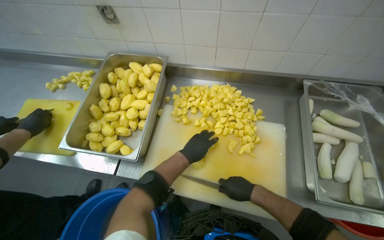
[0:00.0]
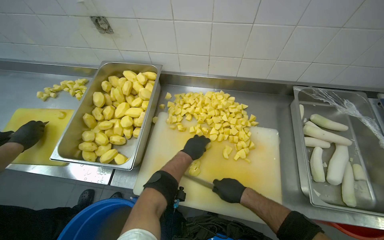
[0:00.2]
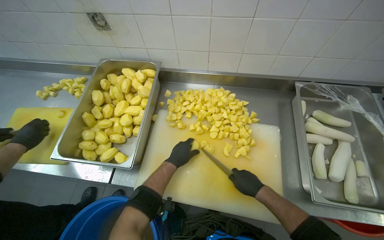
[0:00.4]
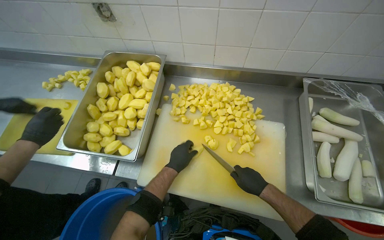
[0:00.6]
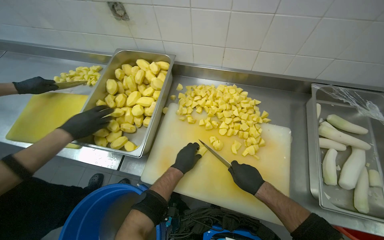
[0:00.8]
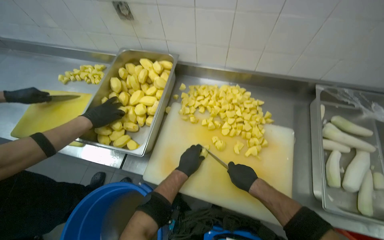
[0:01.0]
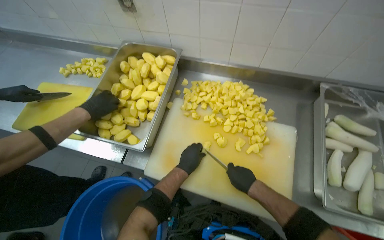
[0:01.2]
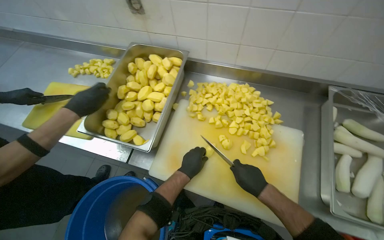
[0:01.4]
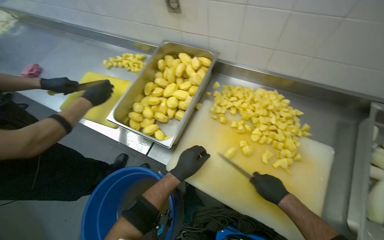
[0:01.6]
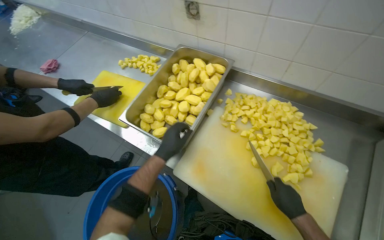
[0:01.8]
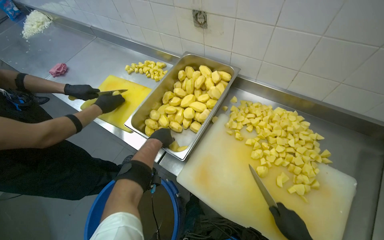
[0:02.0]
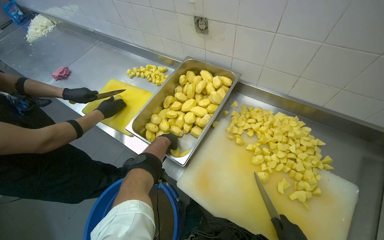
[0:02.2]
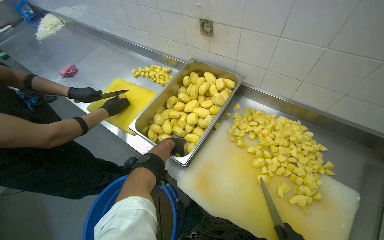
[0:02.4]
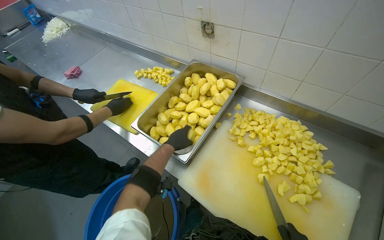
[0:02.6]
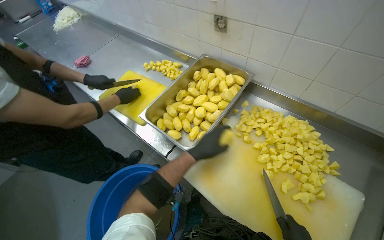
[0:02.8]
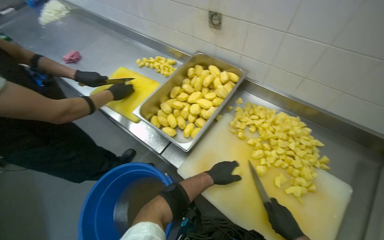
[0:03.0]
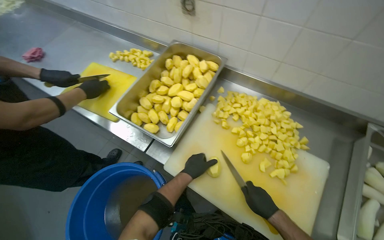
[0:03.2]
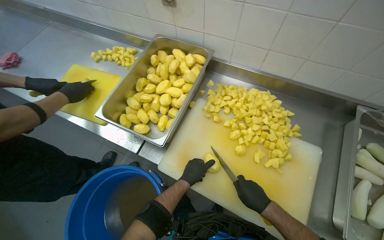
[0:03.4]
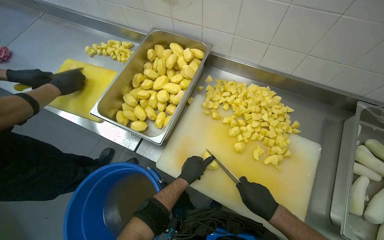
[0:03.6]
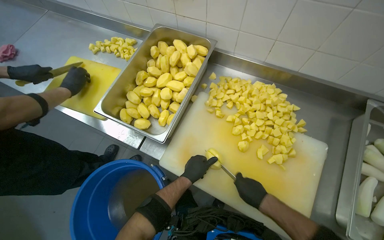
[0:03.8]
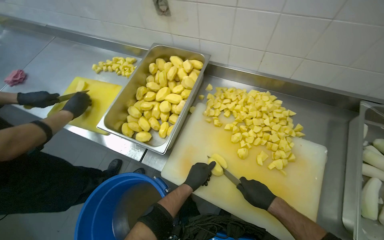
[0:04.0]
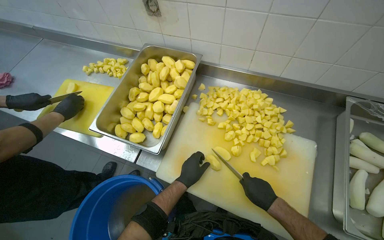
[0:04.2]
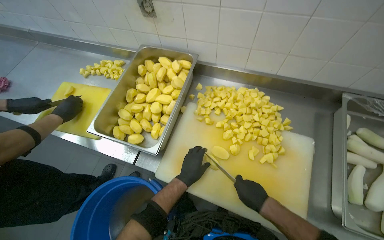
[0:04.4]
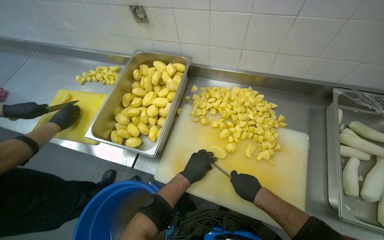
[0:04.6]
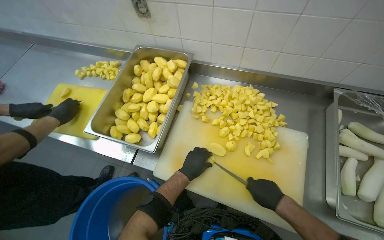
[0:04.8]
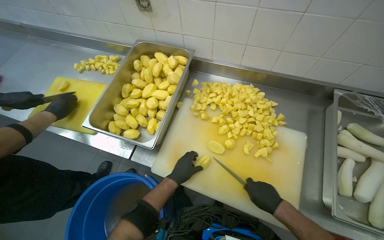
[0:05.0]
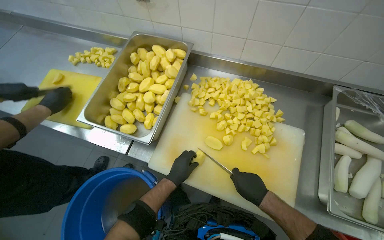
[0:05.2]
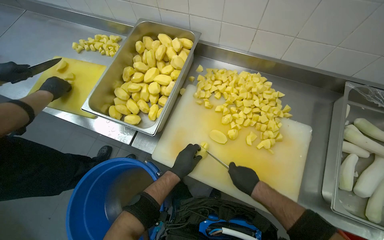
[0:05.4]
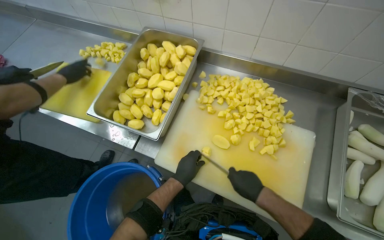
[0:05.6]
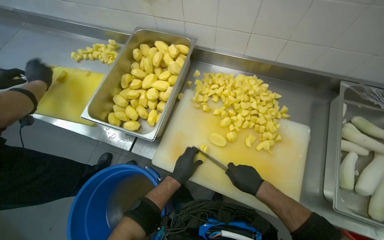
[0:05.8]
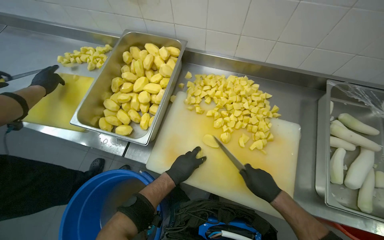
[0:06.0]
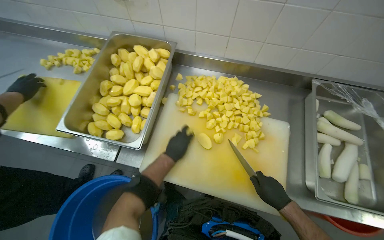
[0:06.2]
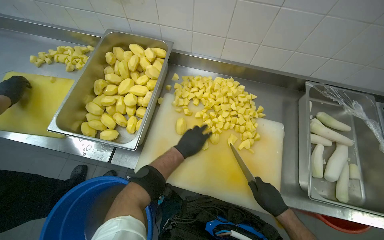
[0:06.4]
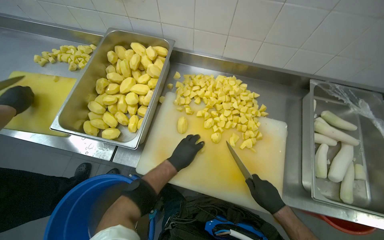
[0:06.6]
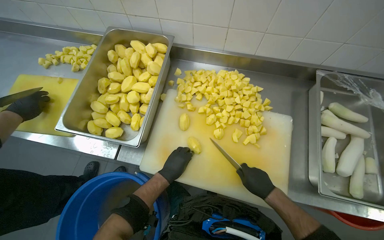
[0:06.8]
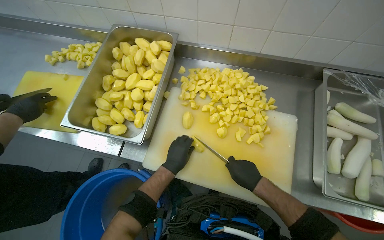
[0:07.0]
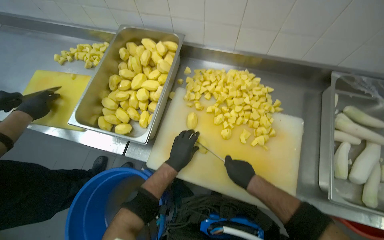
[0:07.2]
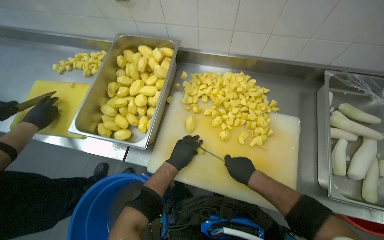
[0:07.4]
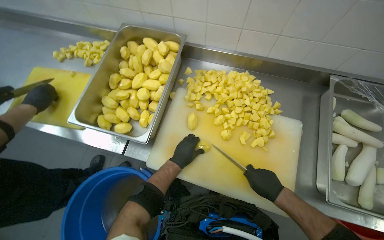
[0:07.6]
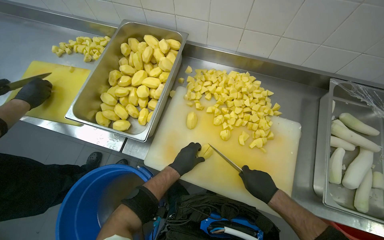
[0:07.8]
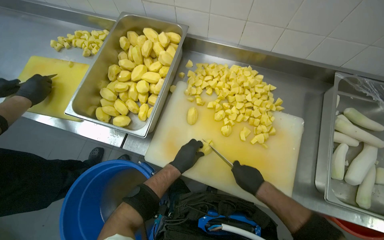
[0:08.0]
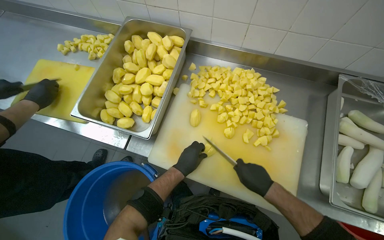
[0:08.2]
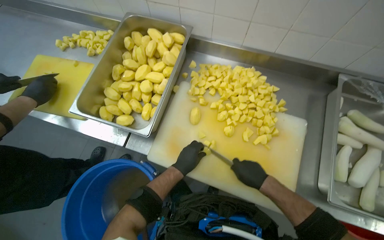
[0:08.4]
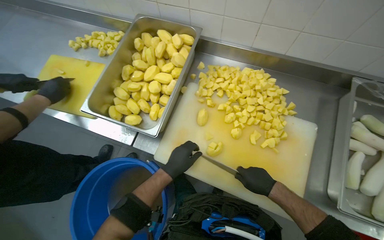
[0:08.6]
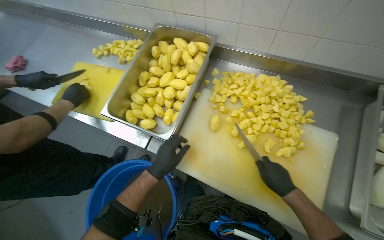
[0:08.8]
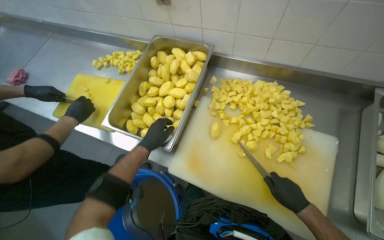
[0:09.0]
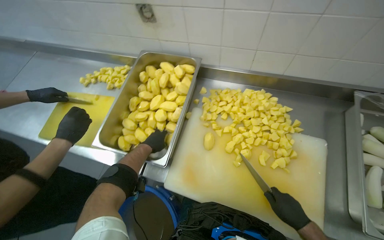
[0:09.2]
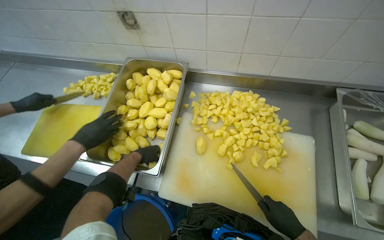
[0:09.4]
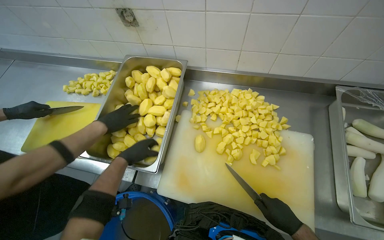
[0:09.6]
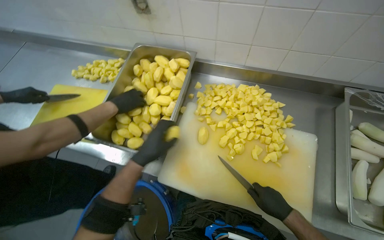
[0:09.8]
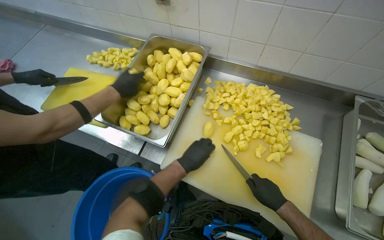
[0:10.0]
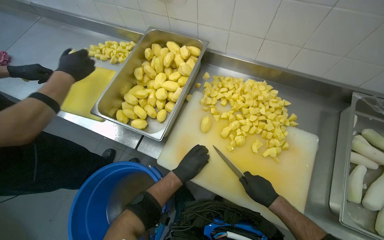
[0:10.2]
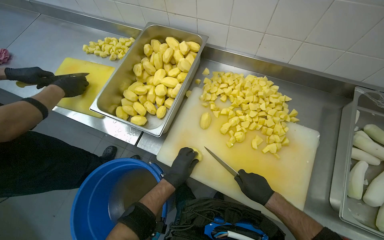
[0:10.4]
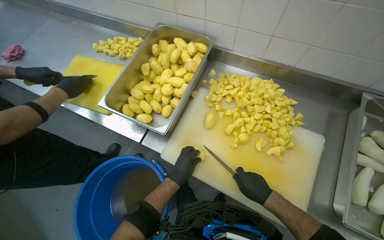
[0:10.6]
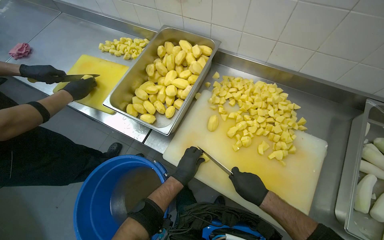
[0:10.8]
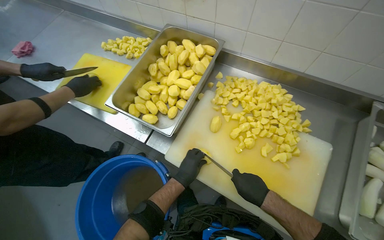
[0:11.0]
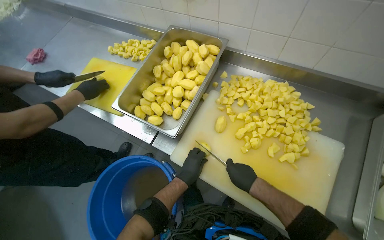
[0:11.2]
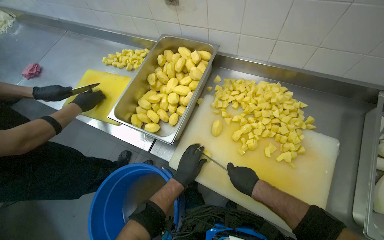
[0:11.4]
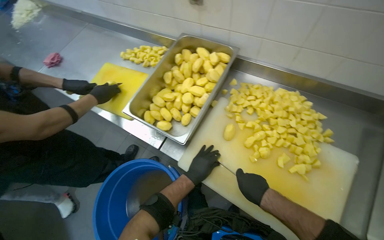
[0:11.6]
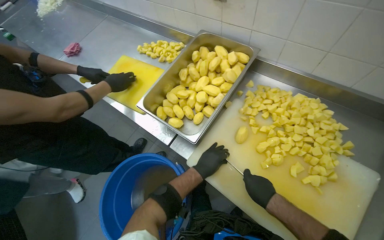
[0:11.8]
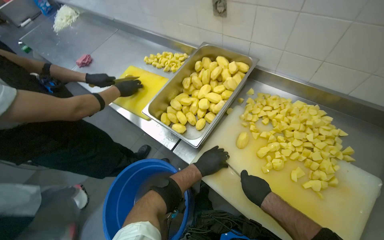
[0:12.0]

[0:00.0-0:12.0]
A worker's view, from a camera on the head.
Job: preparing food.
The whole recording: Cutting potatoes into pieces. The worker cuts peeled potatoes into smaller pieces on a cutting board.
0.0 to 1.6 s: The left hand heads down the picture, covering roughly 10 cm.
4.4 to 6.0 s: The hands are busy where they are.
6.0 to 7.6 s: The right hand reaches roughly 5 cm to the left, then returns.
7.6 to 9.0 s: The left hand heads to the left and up the picture, covering some 20 cm.
9.0 to 10.4 s: The left hand heads down the picture and to the right, covering roughly 25 cm.
10.4 to 12.0 s: The wearer looks roughly 15 degrees further to the left.

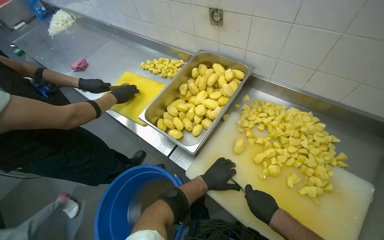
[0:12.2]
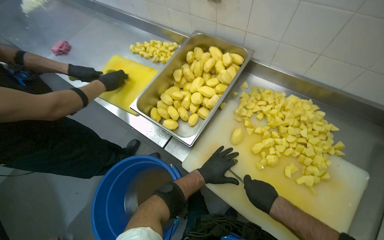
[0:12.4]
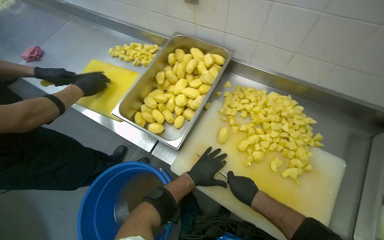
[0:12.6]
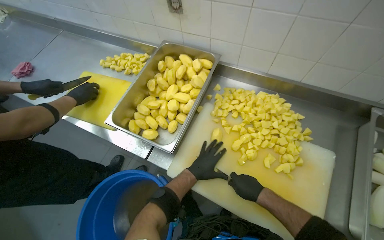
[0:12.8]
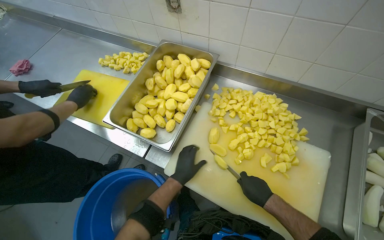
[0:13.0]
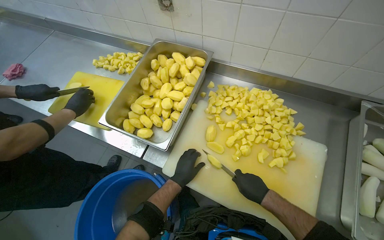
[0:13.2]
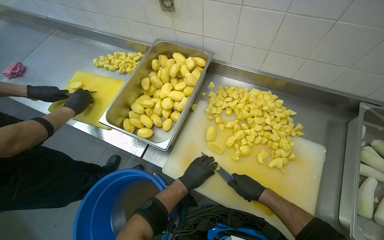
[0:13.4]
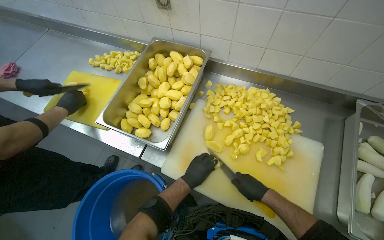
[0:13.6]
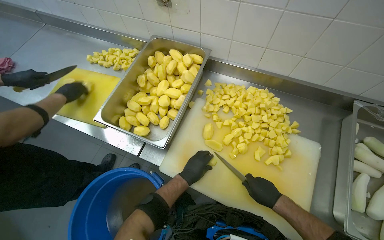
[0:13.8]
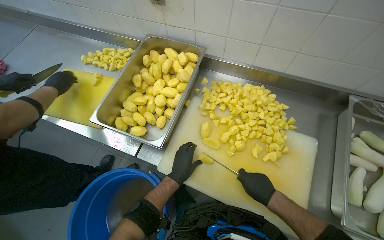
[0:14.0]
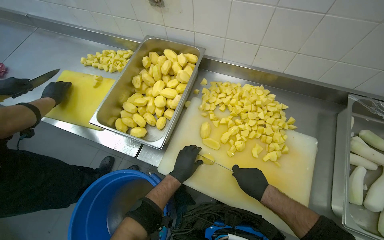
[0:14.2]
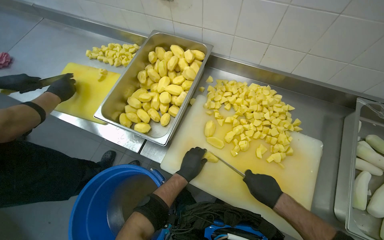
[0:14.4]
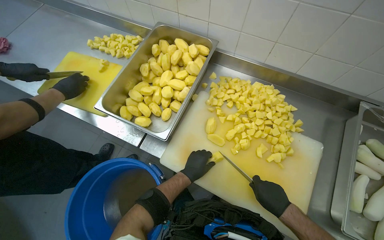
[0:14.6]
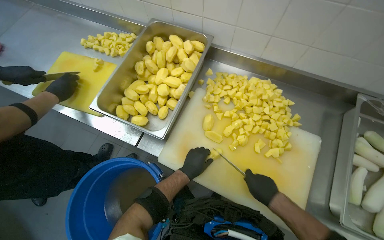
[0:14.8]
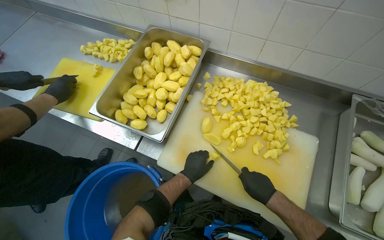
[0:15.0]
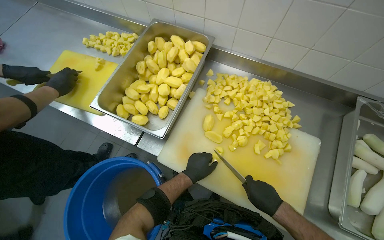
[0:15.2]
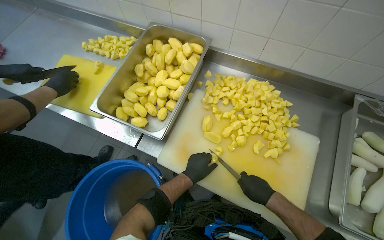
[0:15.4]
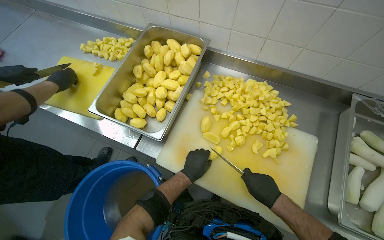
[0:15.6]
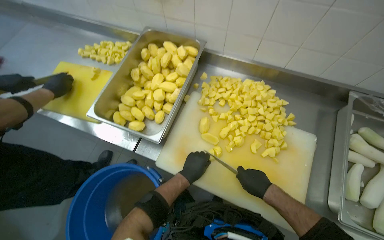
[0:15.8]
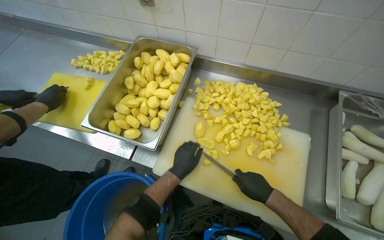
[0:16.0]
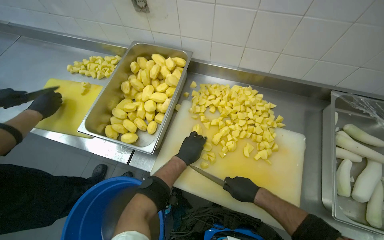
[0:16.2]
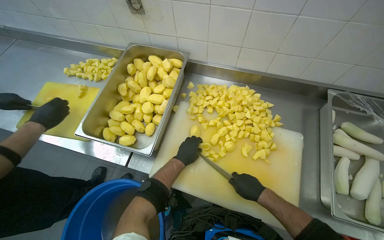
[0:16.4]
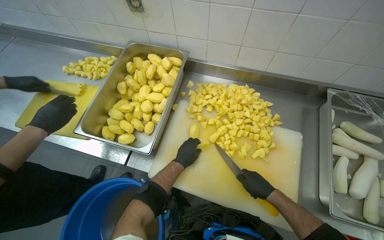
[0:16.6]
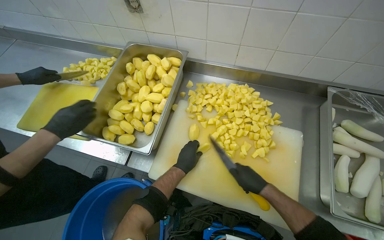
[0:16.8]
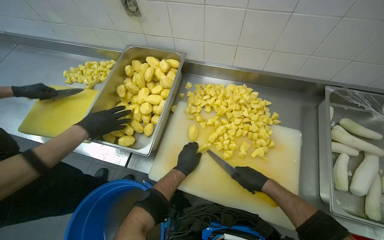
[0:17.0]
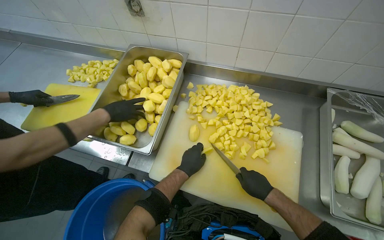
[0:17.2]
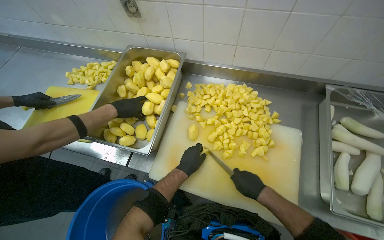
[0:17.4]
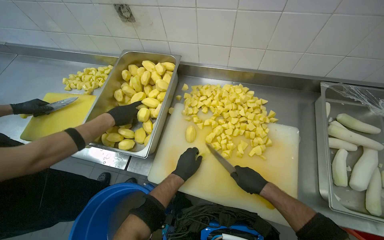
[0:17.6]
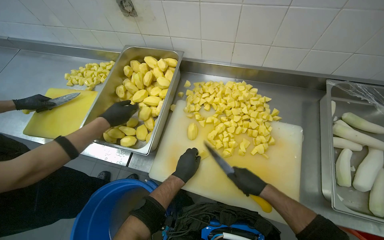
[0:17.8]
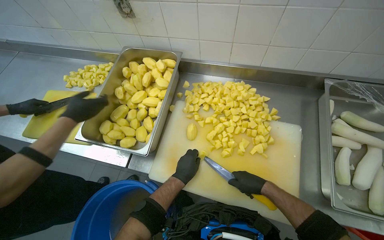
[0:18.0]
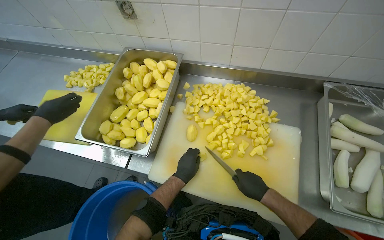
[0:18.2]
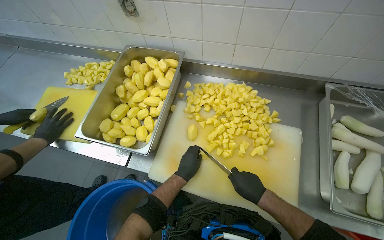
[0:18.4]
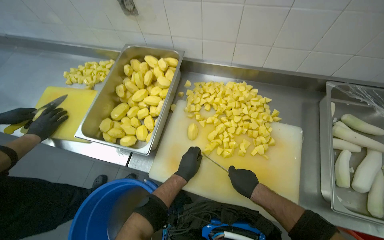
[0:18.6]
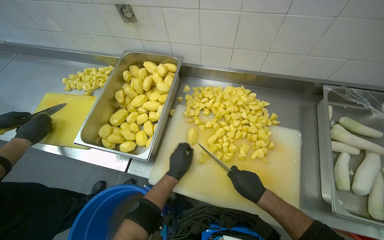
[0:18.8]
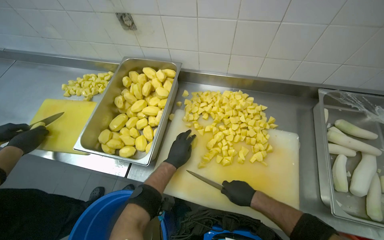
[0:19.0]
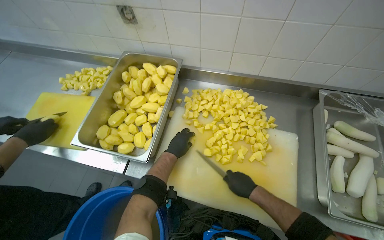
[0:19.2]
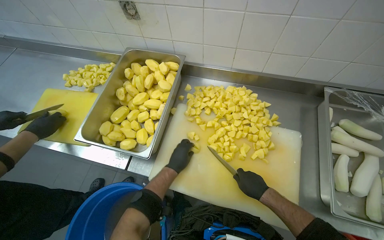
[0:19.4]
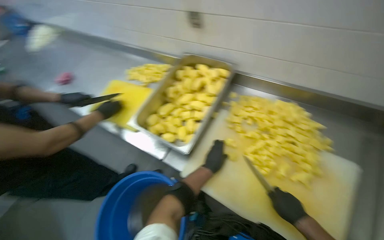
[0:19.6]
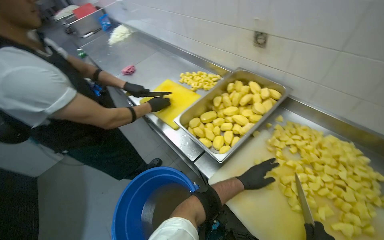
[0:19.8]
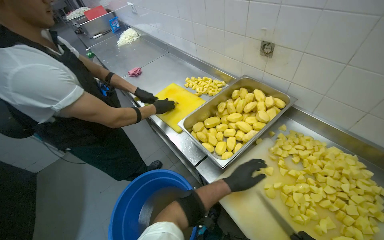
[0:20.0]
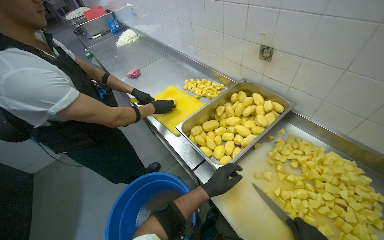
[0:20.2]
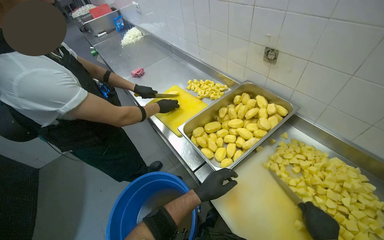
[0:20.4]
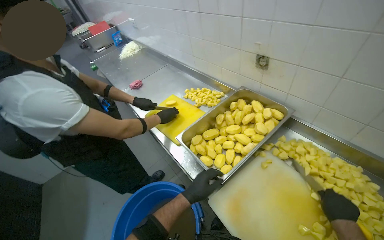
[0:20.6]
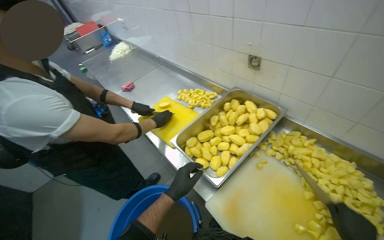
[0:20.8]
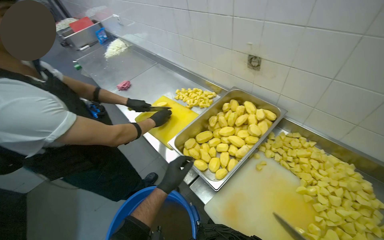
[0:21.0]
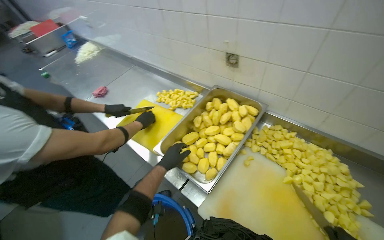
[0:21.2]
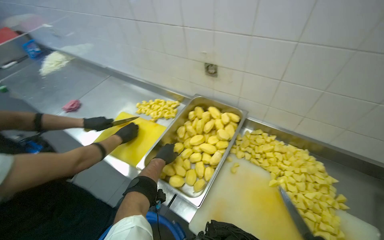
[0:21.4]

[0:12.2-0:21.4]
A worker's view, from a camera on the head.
Job: preparing food.
The whole recording: Cutting potatoes into pieces. The worker cuts peeled potatoes into smaller pieces on a cutting board.
12.2 to 13.8 s: The hands make small movements and keep their place.
13.8 to 15.2 s: The hands work in one place, with small movements.
16.8 to 18.4 s: The hands work in one place, with small movements.
18.4 to 19.8 s: The wearer's head swings about 35 degrees to the left.
19.8 to 21.4 s: The wearer looks roughly 20 degrees further to the right. The left hand moves up the picture, farther from the camera and to the left, approximately 35 cm.
